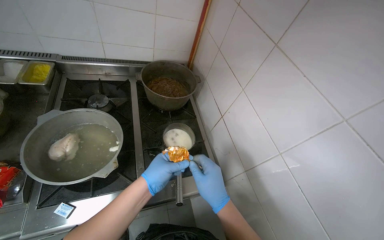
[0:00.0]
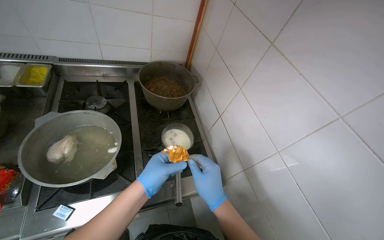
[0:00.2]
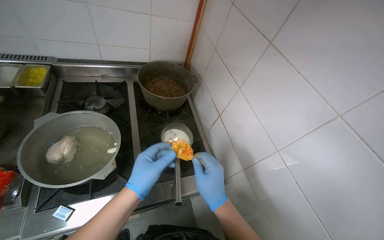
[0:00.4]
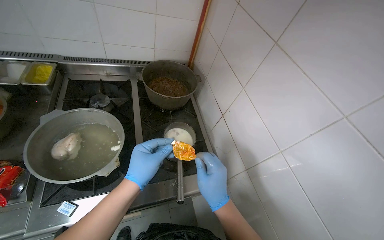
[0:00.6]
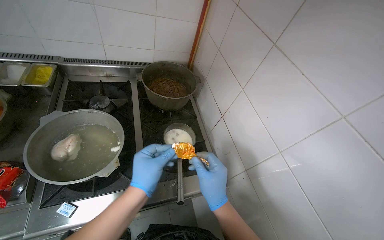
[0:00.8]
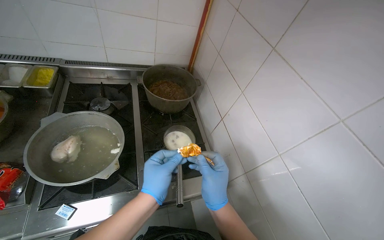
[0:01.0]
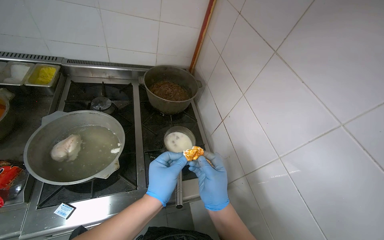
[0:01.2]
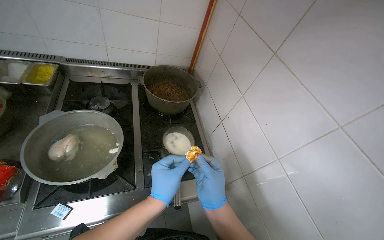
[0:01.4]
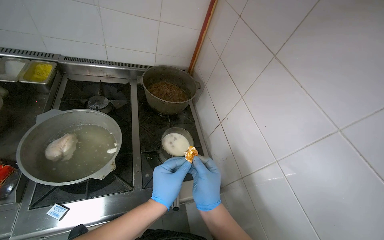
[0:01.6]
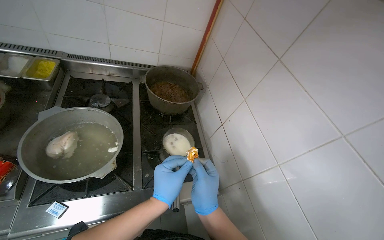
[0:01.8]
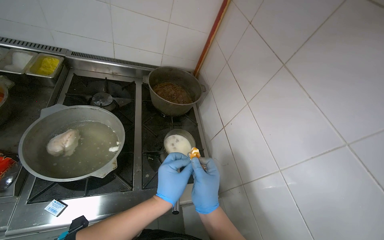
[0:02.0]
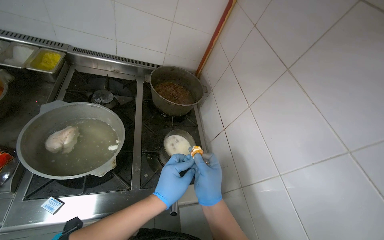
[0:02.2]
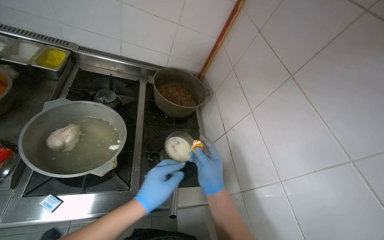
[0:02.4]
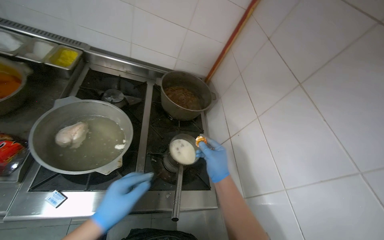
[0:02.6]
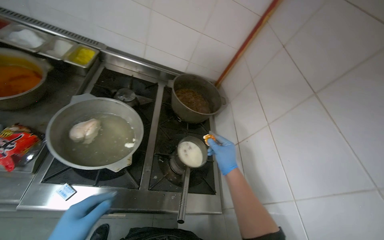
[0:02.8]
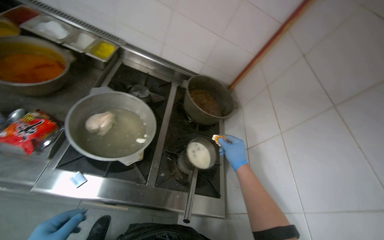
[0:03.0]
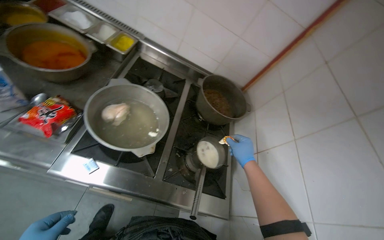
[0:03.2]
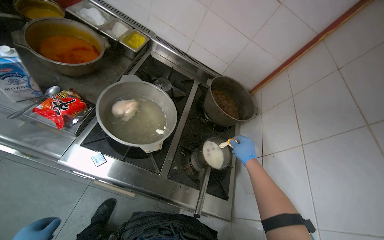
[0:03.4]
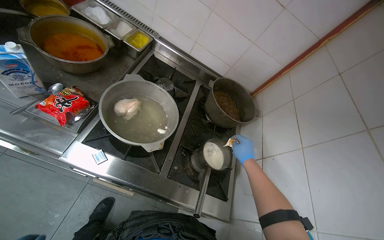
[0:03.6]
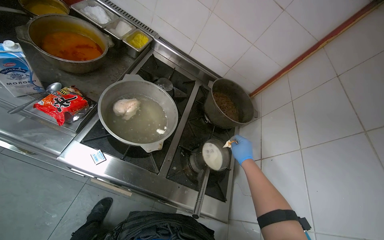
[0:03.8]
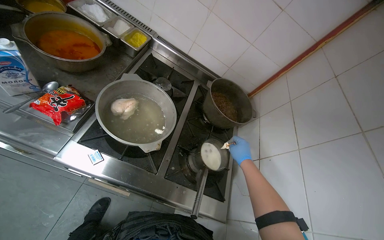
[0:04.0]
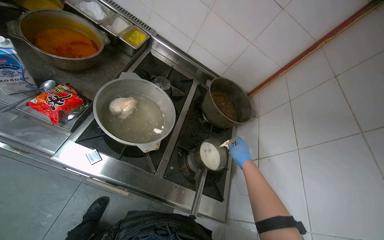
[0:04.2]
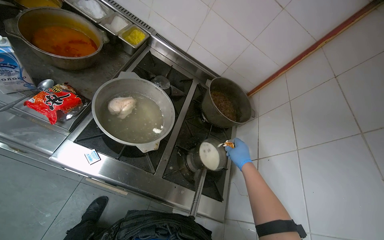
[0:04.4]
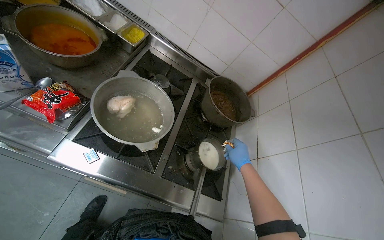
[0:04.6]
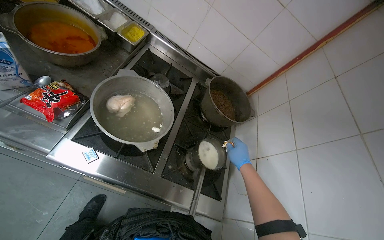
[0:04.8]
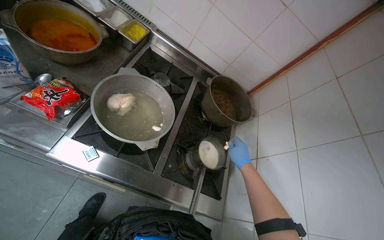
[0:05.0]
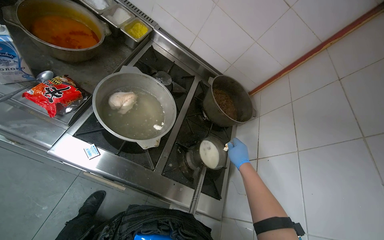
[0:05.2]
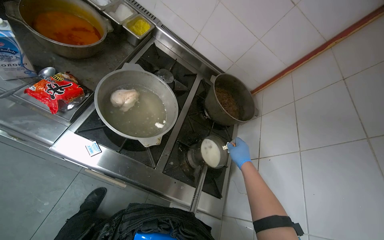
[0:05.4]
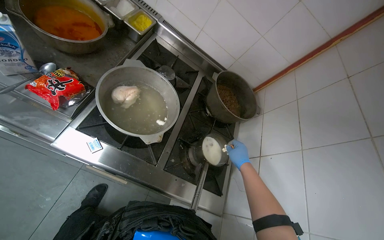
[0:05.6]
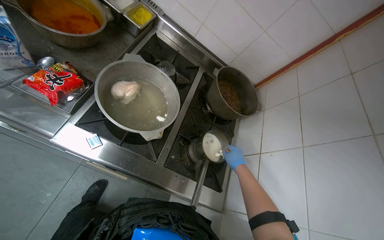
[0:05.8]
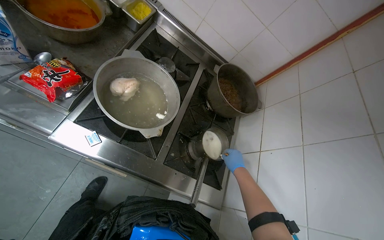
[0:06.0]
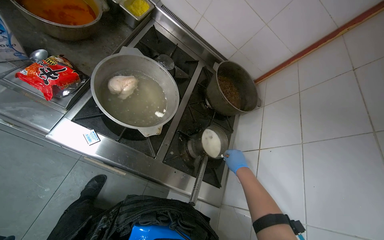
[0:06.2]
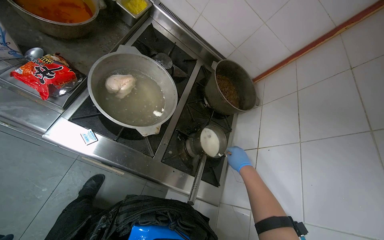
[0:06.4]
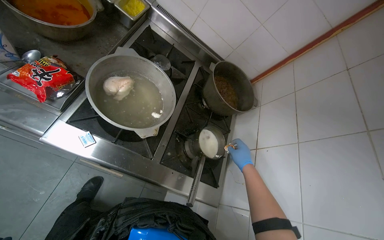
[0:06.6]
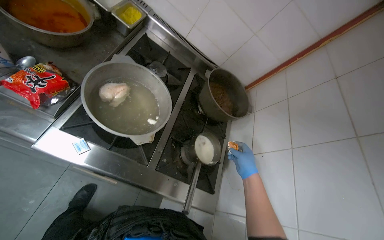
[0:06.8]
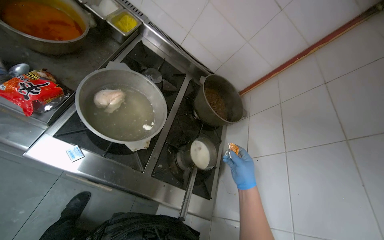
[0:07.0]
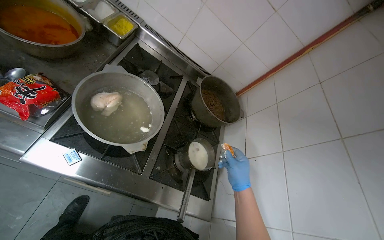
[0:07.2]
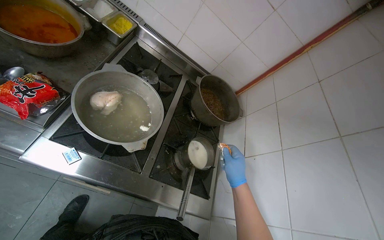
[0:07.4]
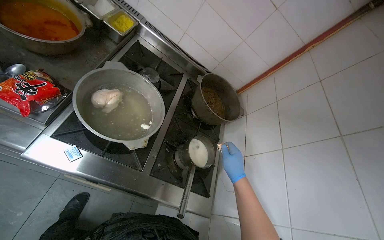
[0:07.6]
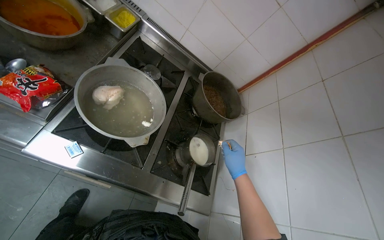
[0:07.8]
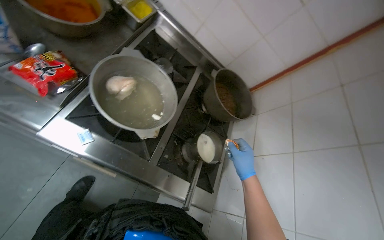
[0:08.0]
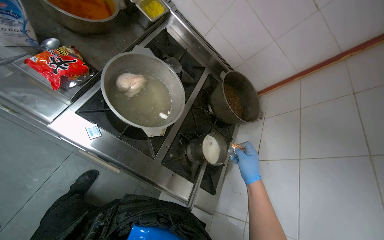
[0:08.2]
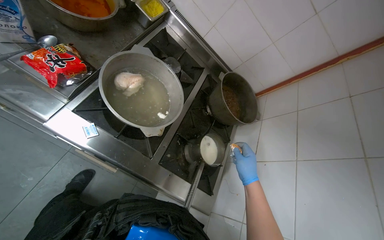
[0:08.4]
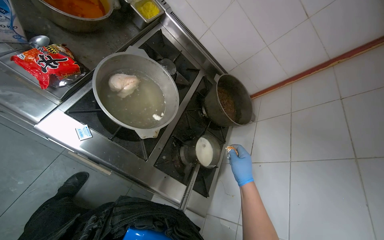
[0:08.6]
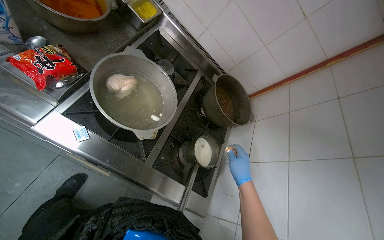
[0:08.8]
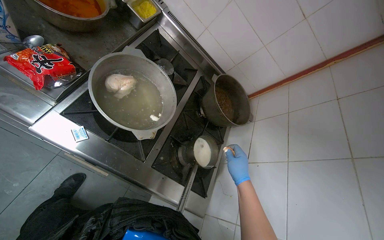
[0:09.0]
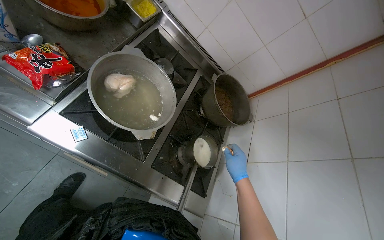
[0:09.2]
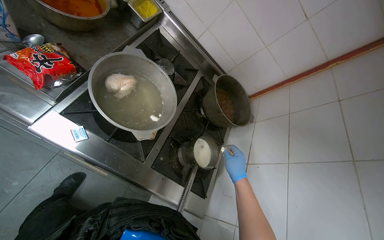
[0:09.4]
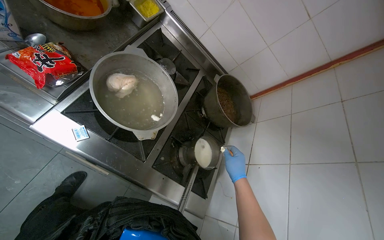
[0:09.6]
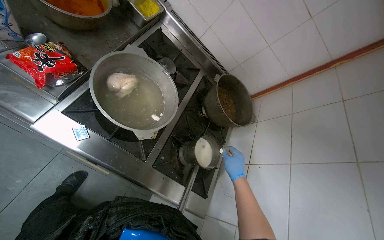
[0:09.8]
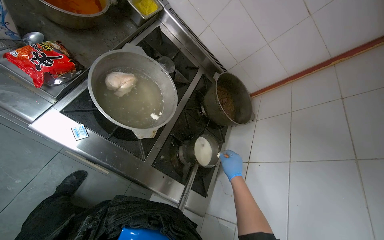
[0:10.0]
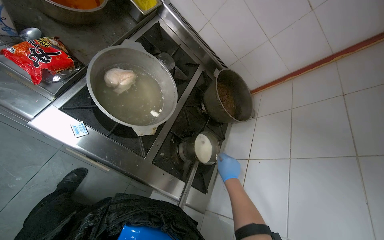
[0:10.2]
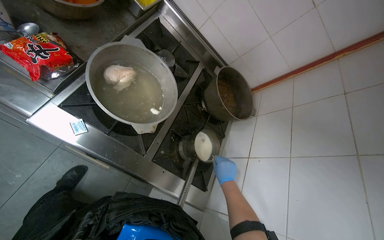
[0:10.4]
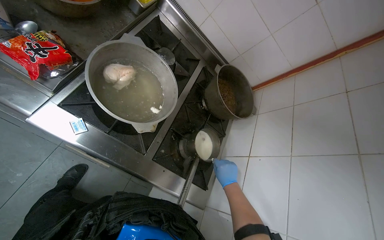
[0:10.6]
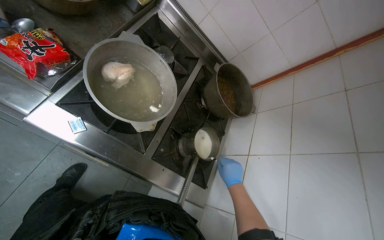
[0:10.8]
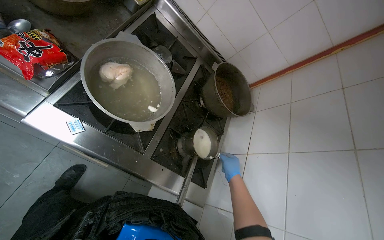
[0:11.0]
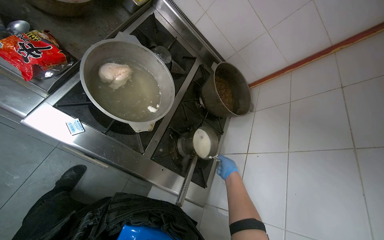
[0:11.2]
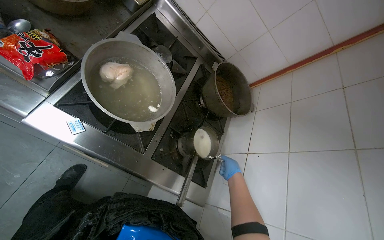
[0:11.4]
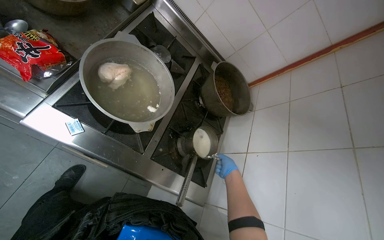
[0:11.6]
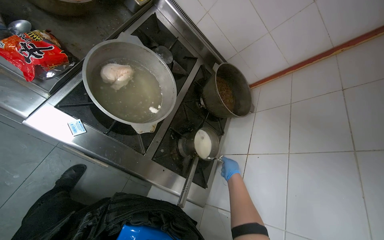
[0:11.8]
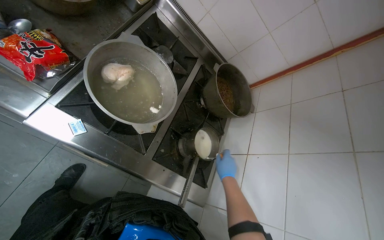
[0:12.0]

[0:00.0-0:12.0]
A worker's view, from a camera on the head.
Job: cooking food.
The whole recording: Adding ingredients and stirring a pot. The worker adds ingredients from a packet into a small pot on the stove and stirs its contents.
0:00.0 to 0:01.6: The hands are busy where they are.
0:01.6 to 0:03.0: The right hand heads up the picture and farther from the camera, covering roughly 20 cm.
0:03.0 to 0:04.4: The right hand goes roughly 10 cm farther from the camera.
0:06.0 to 0:07.6: The right hand goes roughly 10 cm nearer to the camera.

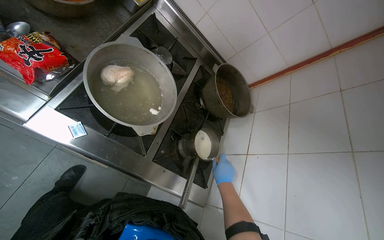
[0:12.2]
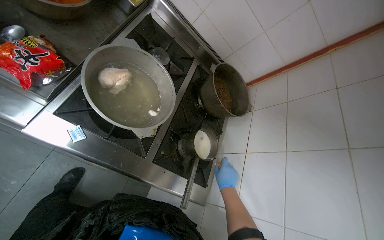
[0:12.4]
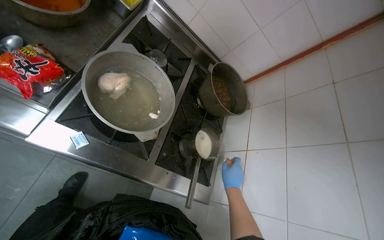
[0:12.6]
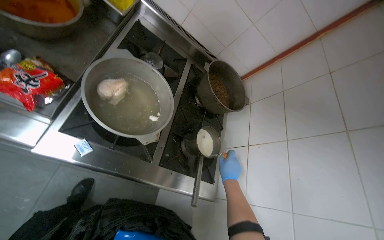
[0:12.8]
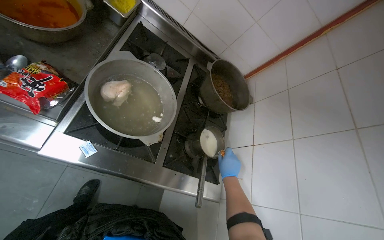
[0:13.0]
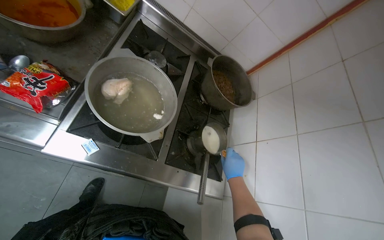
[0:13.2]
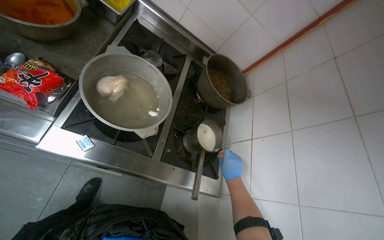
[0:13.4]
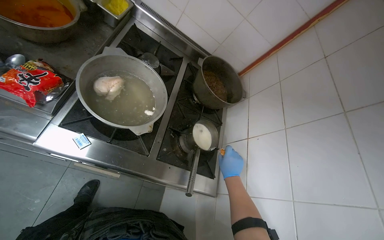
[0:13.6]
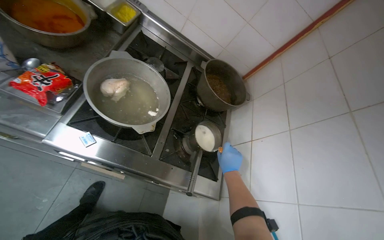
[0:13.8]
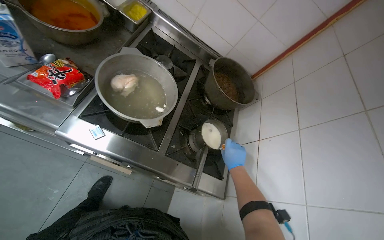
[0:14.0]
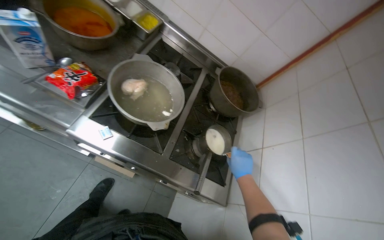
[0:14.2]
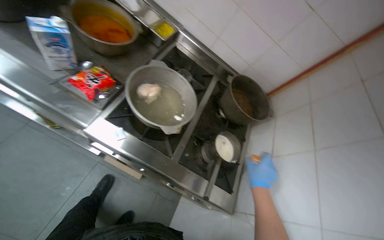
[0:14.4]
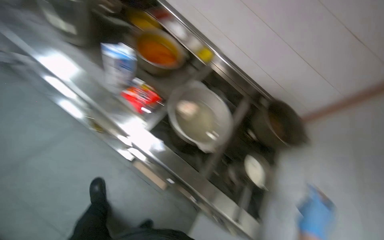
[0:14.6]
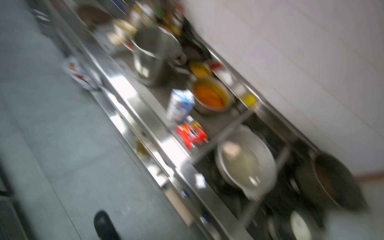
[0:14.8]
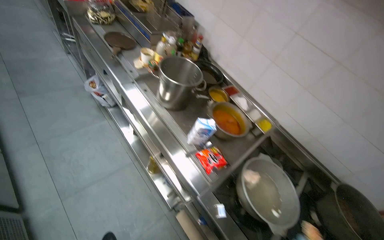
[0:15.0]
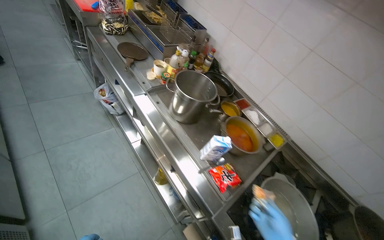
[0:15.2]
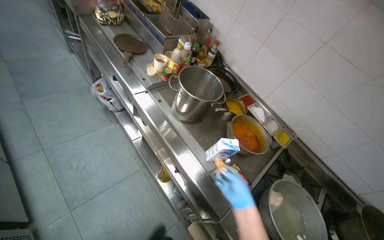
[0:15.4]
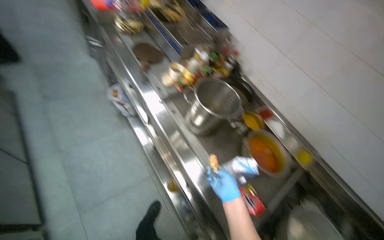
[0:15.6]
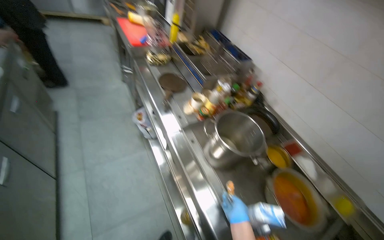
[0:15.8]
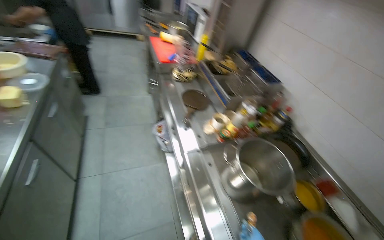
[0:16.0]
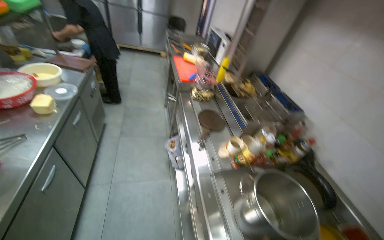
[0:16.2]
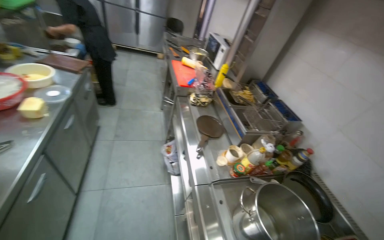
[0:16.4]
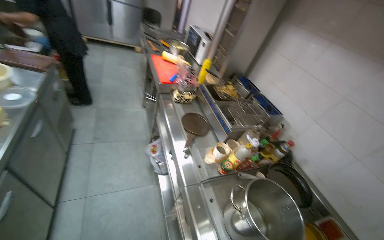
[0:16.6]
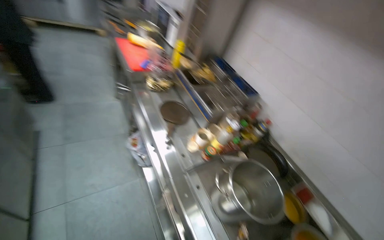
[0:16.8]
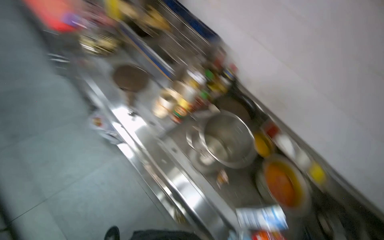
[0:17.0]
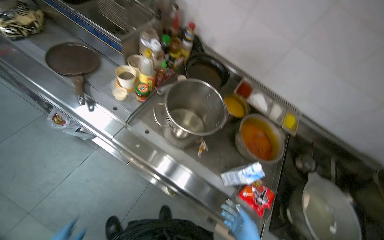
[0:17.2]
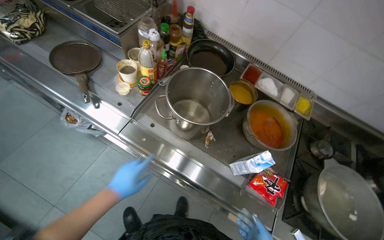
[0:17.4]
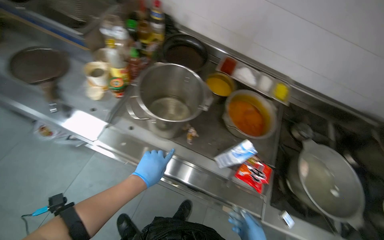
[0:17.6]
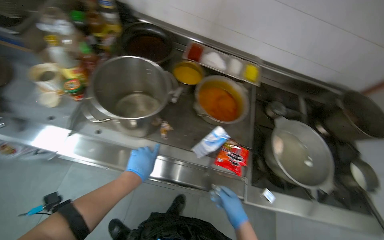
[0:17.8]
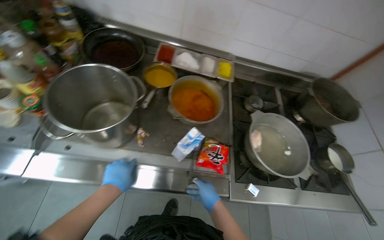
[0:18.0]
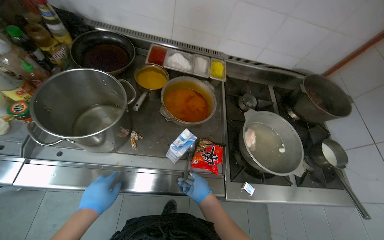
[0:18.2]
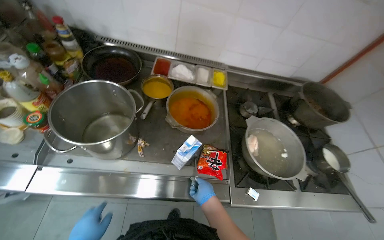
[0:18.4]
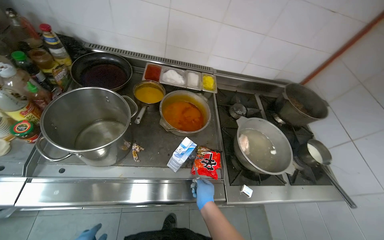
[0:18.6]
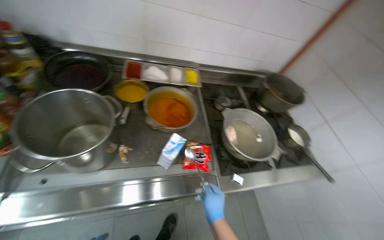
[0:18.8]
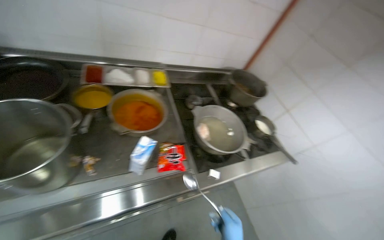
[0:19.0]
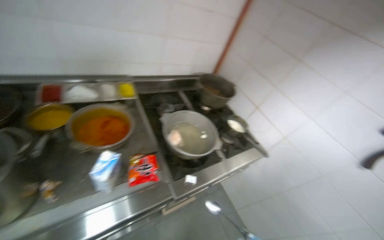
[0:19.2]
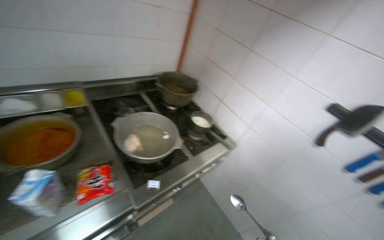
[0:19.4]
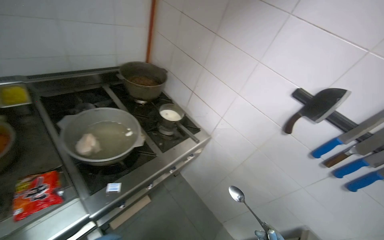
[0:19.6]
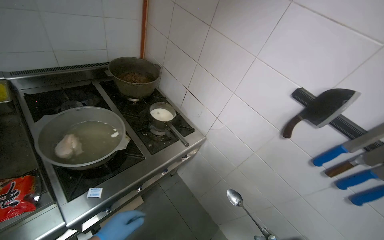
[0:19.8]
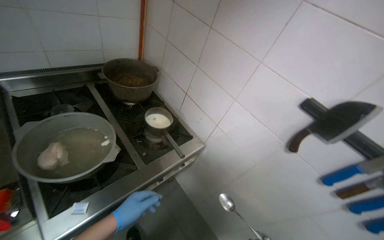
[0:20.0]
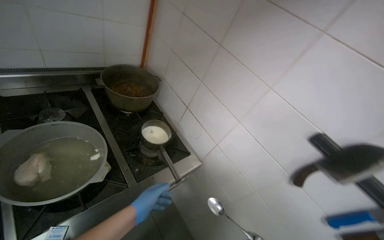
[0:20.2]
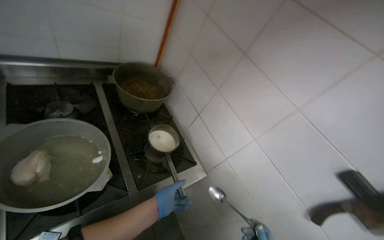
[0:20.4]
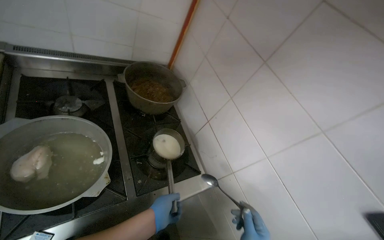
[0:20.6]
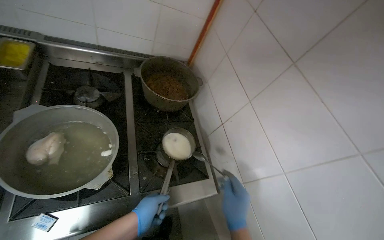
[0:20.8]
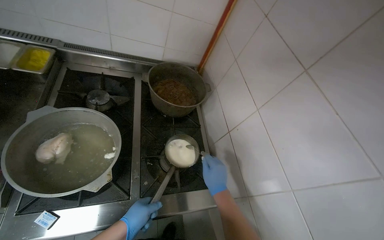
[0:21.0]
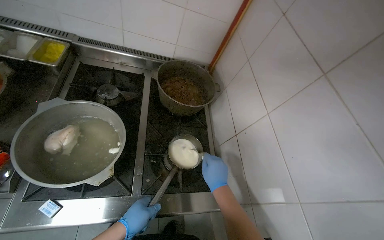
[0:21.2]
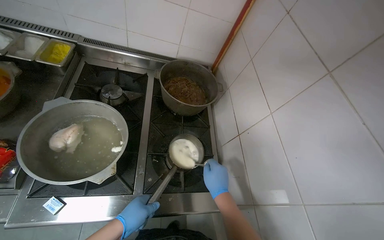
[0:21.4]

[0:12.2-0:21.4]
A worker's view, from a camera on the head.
Job: cooking food.
The whole recording: Adding ingredients and stirring a pot. The worker adds ingredients from a packet into a small pot on the stove and stirs its contents.
0:13.8 to 0:15.2: The head travels some 50 cm. The wearer's head swings roughly 35 degrees to the left. The view tilts about 30 degrees upward.
0:15.2 to 0:16.8: The camera travels roughly 40 cm.
0:16.8 to 0:18.4: The wearer's head swings roughly 60 degrees to the right. The view tilts some 30 degrees downward.
0:18.4 to 0:19.8: The head travels roughly 50 cm. The head rotates roughly 45 degrees to the right.
0:19.8 to 0:21.4: The wearer looks about 35 degrees further to the left.
